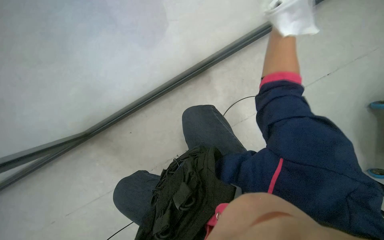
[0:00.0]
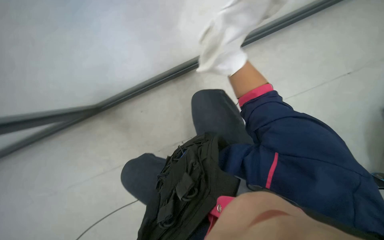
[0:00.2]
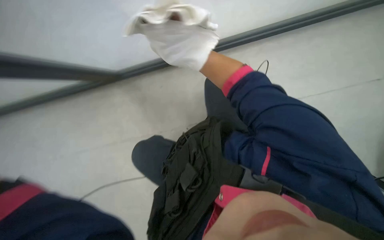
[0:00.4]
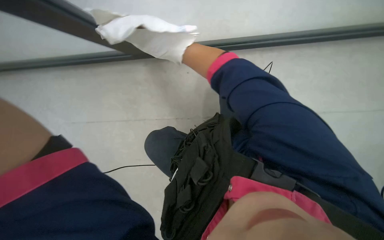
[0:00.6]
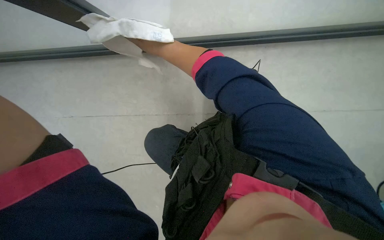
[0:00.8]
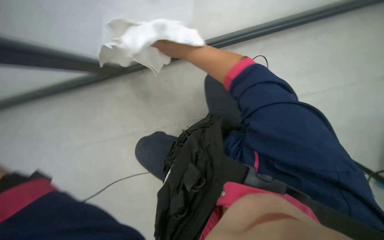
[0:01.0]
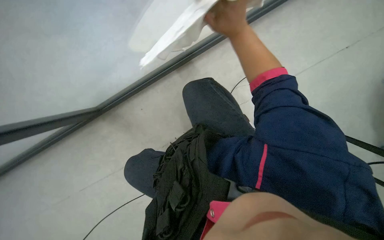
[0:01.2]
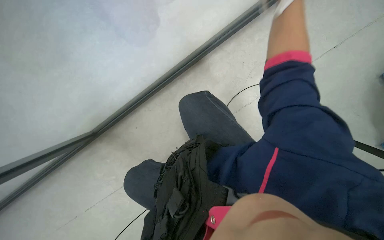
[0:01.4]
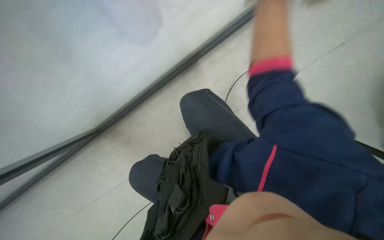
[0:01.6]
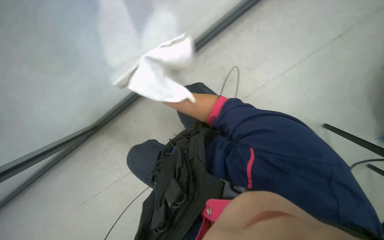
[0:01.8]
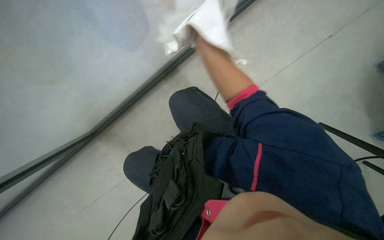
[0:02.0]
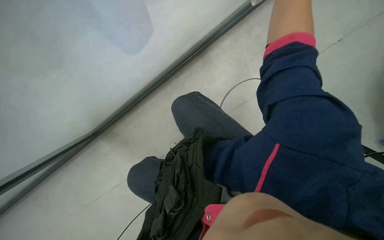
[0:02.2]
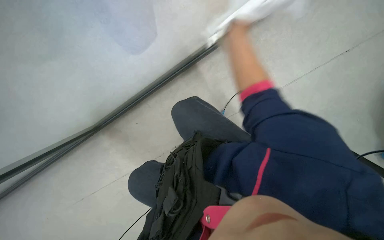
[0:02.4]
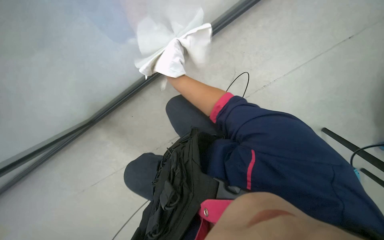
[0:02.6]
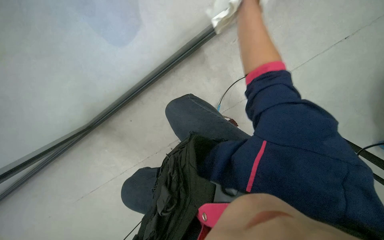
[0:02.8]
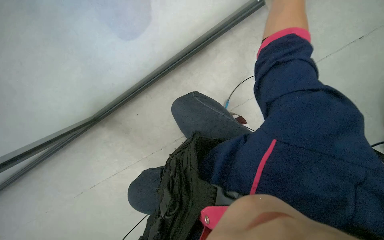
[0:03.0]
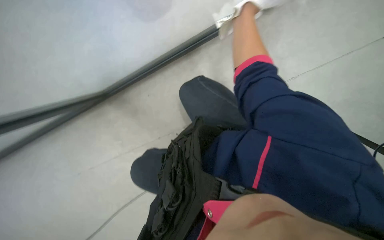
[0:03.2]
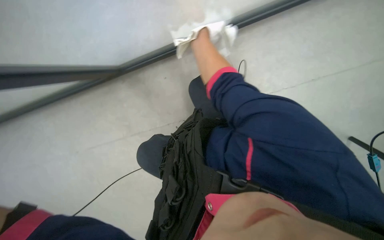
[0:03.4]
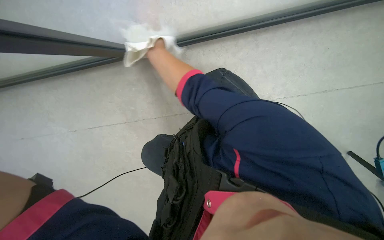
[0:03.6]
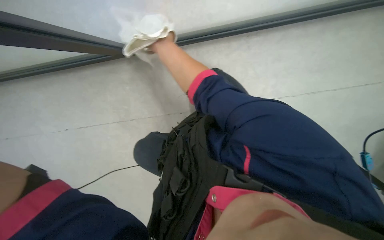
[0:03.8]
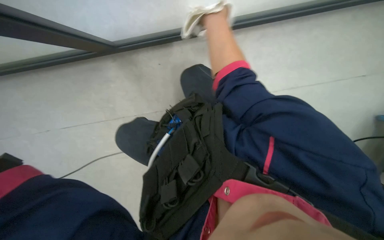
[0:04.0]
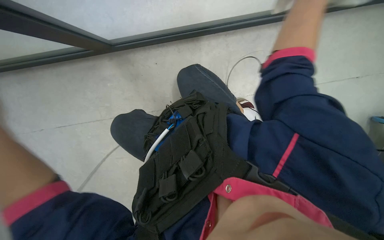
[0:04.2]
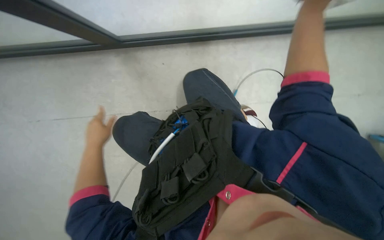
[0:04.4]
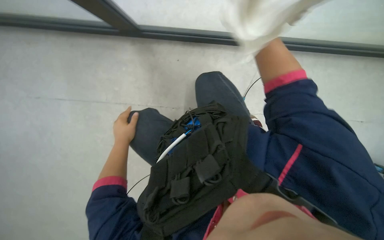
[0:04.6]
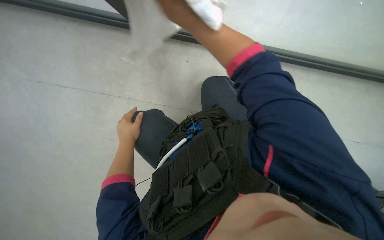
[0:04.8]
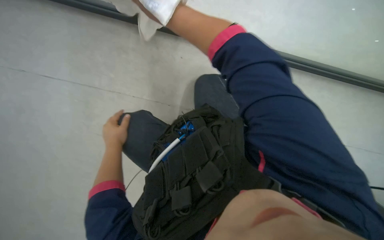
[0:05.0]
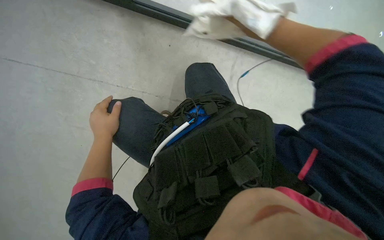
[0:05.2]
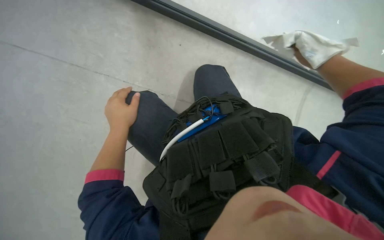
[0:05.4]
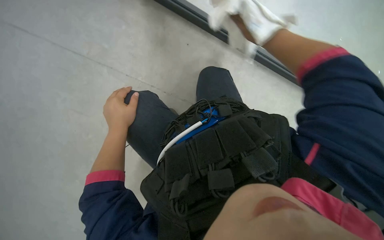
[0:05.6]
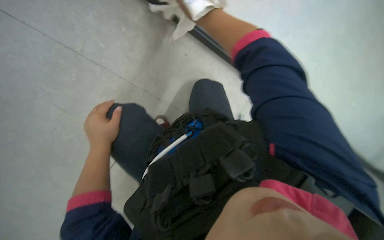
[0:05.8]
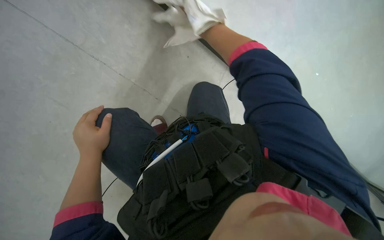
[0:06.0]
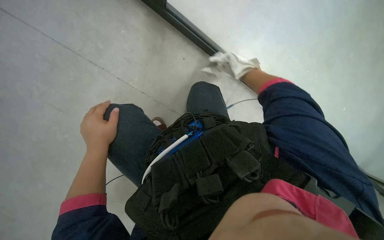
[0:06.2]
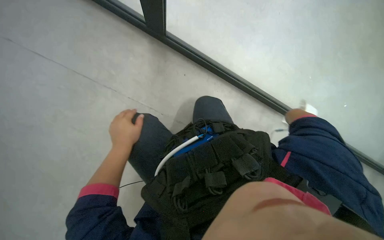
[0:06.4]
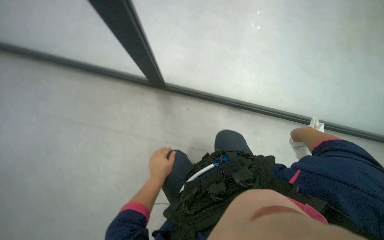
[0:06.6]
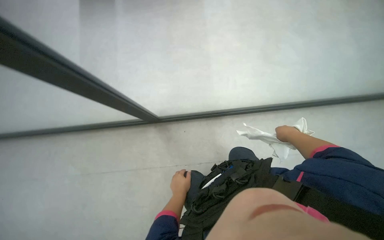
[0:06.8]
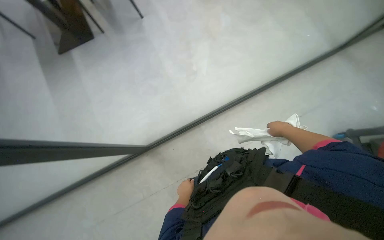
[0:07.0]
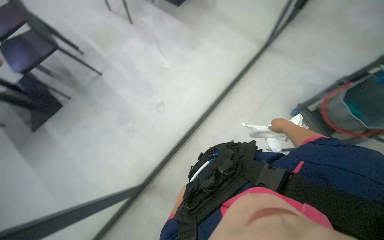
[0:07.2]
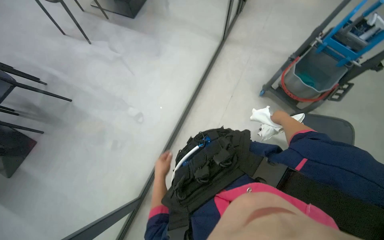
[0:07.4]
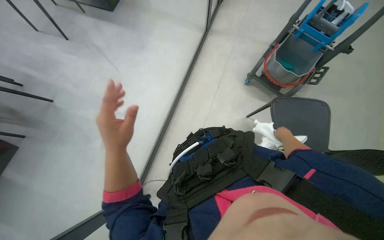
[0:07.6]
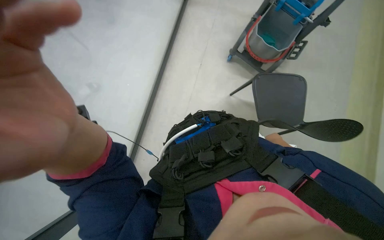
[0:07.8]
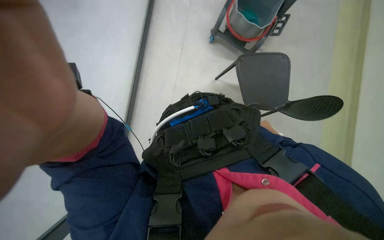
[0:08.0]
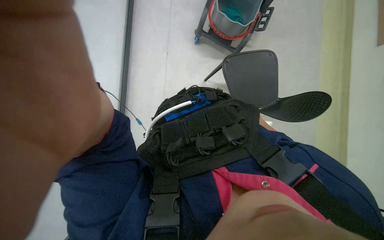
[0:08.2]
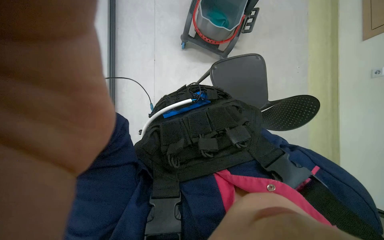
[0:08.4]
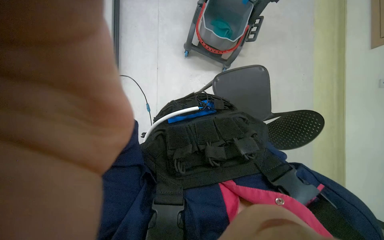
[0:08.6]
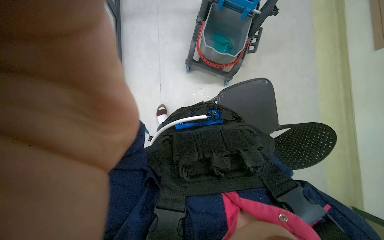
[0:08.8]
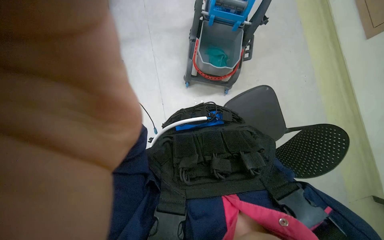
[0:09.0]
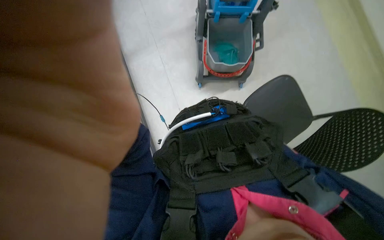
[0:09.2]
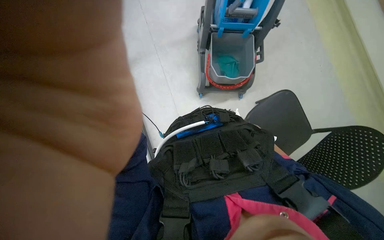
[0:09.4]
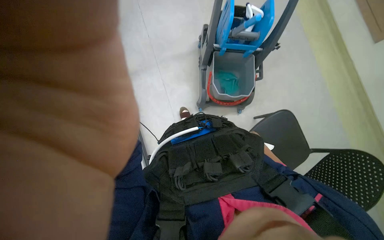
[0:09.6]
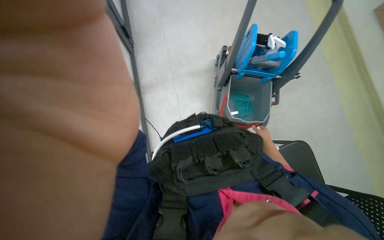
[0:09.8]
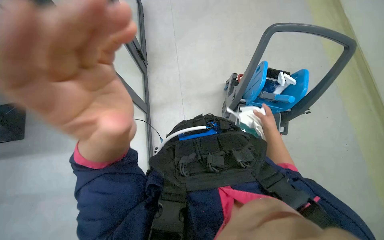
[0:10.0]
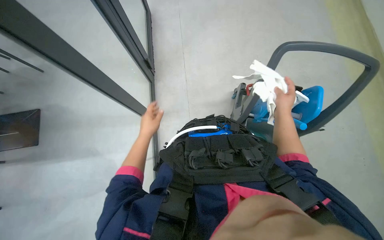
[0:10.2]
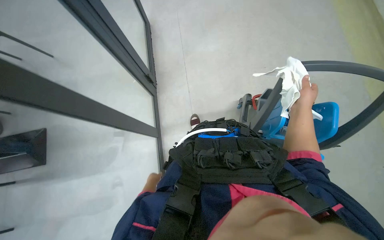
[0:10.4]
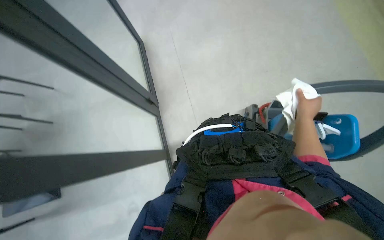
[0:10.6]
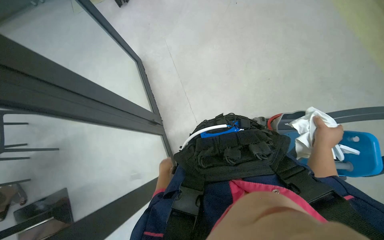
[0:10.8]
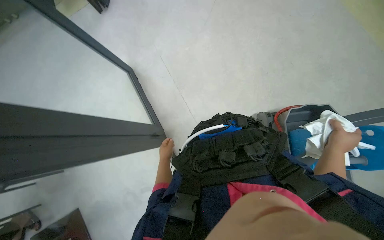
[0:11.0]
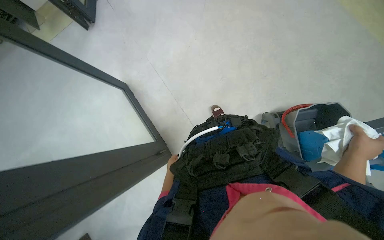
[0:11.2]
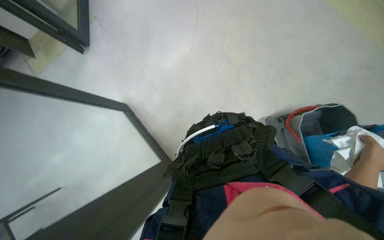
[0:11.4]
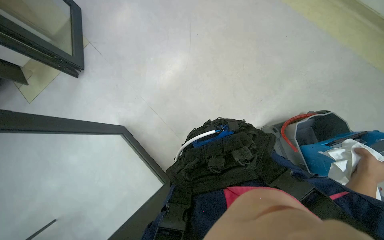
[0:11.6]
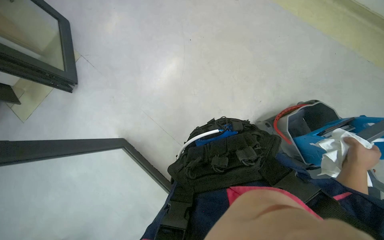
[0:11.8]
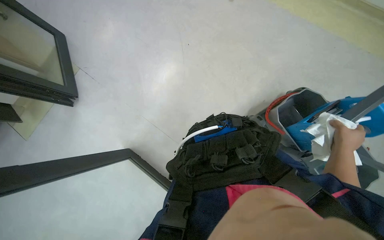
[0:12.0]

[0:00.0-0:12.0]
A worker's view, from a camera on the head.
Job: wiping surfaces.
The whole recording: Wiping glass partition. The worker wipes the glass partition with a white cloth.
0:04.4 to 0:06.0: The wearer looks about 15 degrees further upward.
0:06.0 to 0:07.6: The wearer looks approximately 20 degrees further upward. The scene rotates counterclockwise by approximately 25 degrees.
0:07.6 to 0:09.0: The head turns to the right by some 25 degrees.
0:09.0 to 0:10.4: The head turns to the left by roughly 30 degrees. The view tips upward by roughly 35 degrees.
0:10.4 to 0:12.0: The view tilts approximately 20 degrees upward. The scene turns some 45 degrees counterclockwise in the picture. The right hand travels down the picture and to the right by some 40 cm.

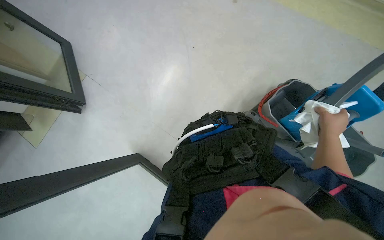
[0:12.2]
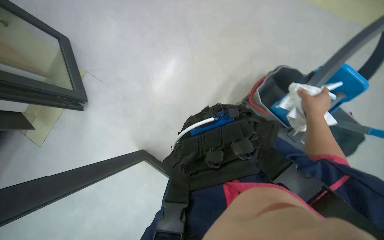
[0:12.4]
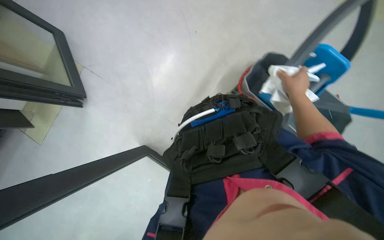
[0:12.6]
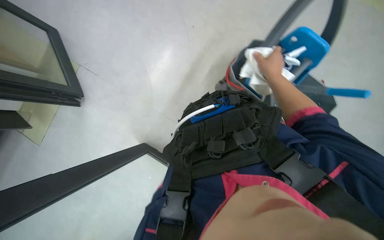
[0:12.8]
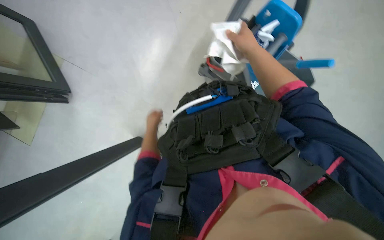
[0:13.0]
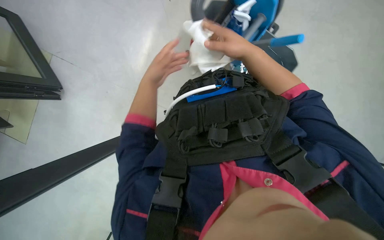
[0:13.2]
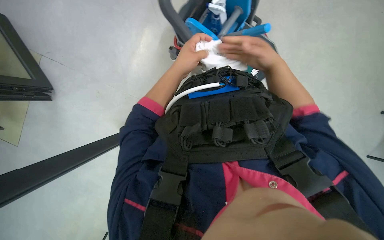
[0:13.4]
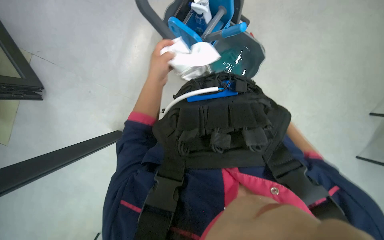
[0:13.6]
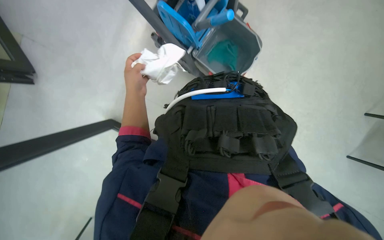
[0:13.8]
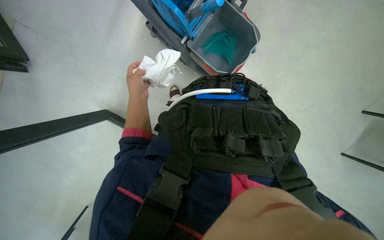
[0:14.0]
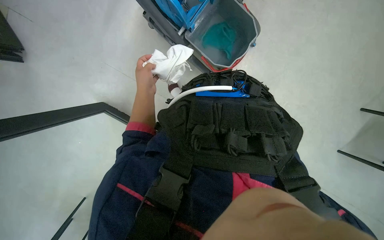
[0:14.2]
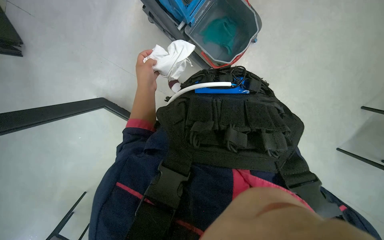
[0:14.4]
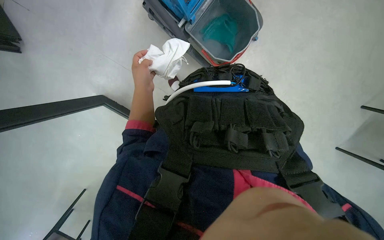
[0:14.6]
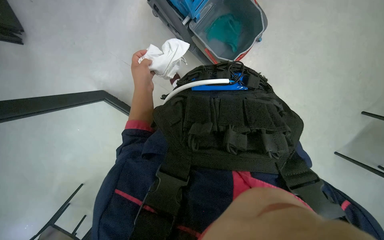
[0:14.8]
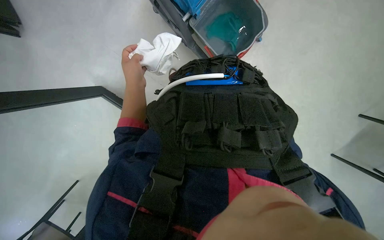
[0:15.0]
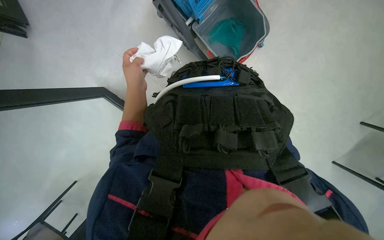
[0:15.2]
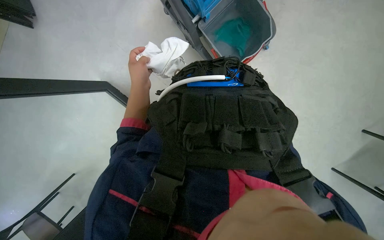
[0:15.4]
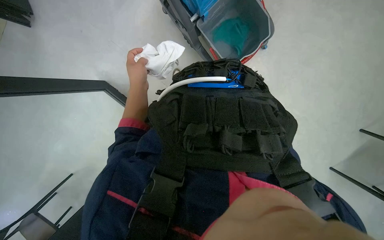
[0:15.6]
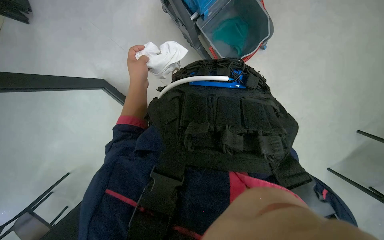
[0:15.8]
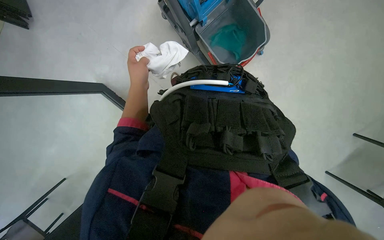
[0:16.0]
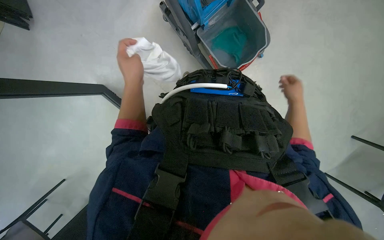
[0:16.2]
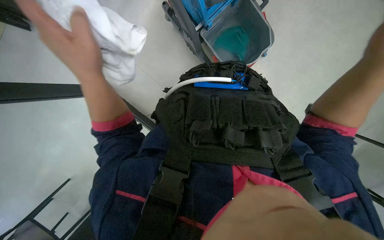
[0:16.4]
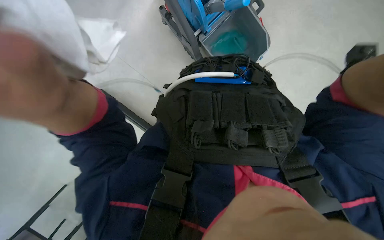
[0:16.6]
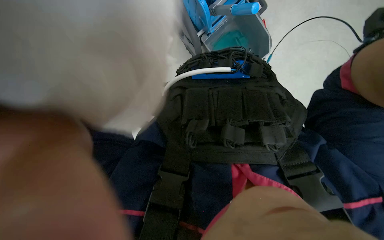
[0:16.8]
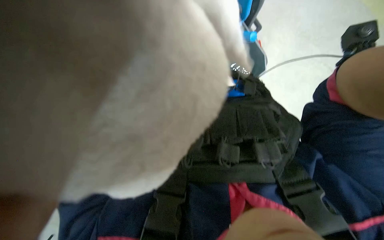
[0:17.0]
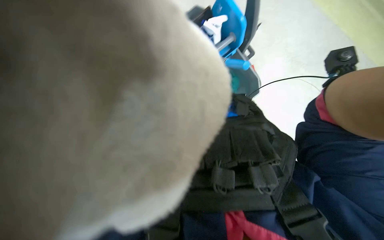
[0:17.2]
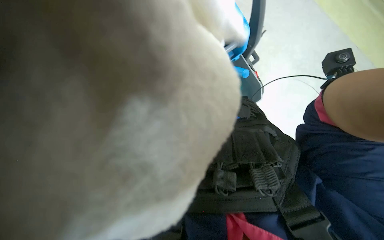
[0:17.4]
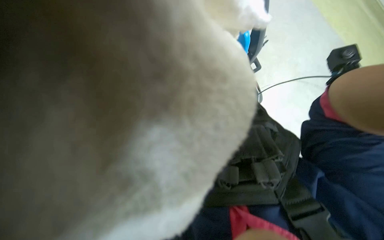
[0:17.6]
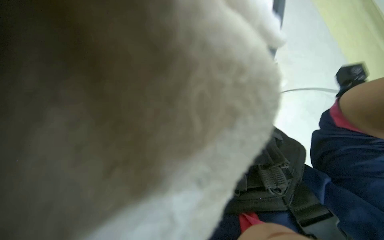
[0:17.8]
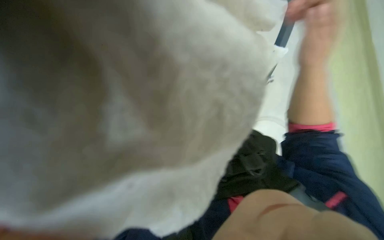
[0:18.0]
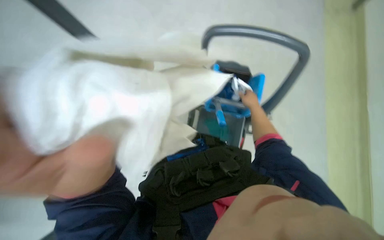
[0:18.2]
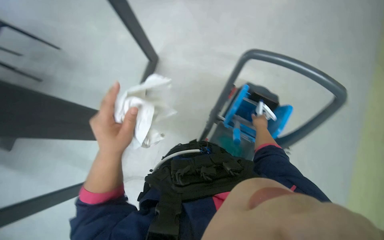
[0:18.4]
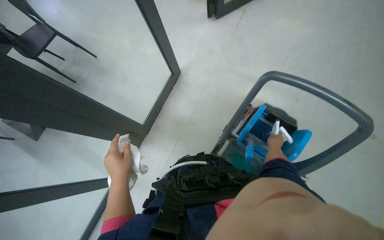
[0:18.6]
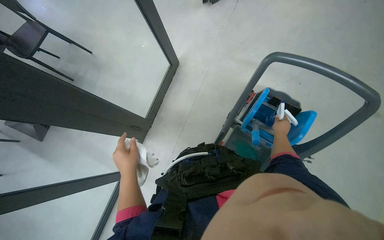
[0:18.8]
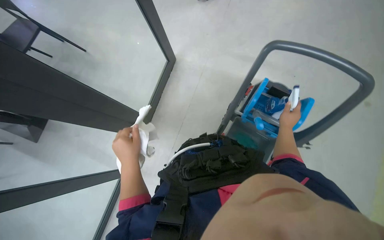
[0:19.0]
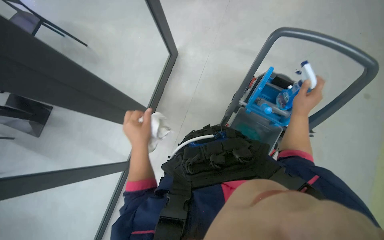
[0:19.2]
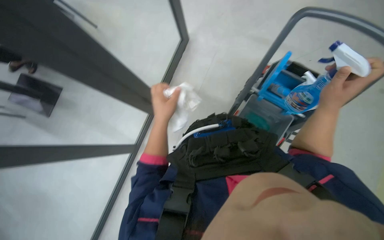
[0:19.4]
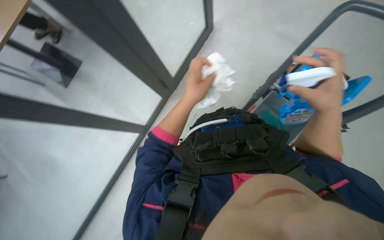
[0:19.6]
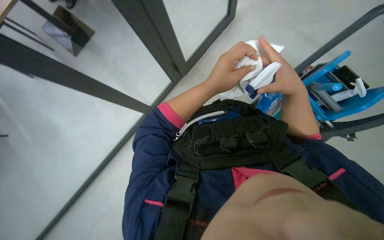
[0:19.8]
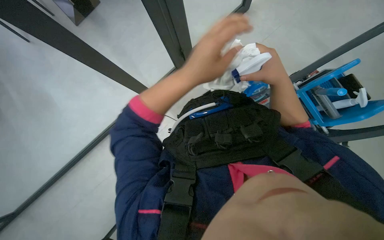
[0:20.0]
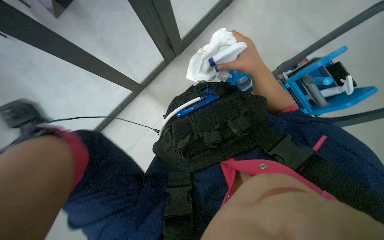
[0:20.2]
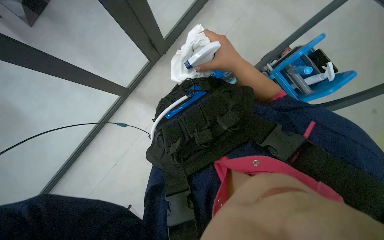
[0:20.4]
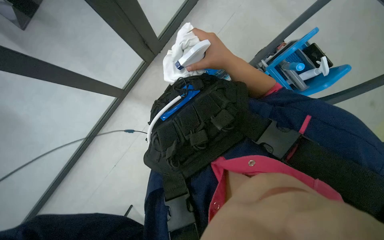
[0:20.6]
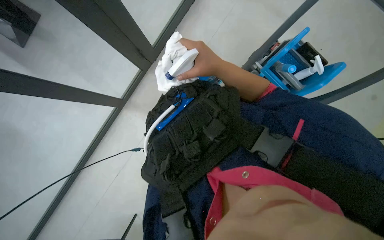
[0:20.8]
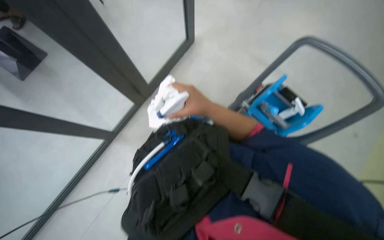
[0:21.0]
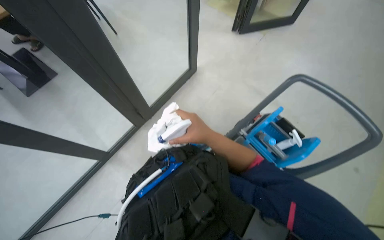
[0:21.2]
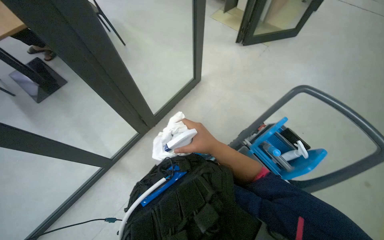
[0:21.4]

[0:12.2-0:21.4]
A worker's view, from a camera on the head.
Job: wiping surfaces.
The whole recording: Wiping glass partition. The worker wipes the glass partition with a white cloth.
0:16.8 to 0:18.4: The wearer looks about 20 degrees further upward.
0:18.4 to 0:19.8: The wearer's head swings about 30 degrees to the left.
0:19.8 to 0:21.4: The wearer looks some 20 degrees further upward.
